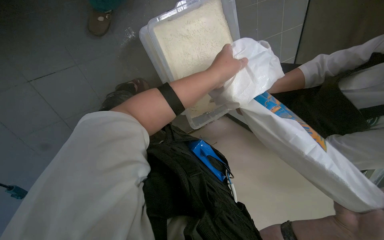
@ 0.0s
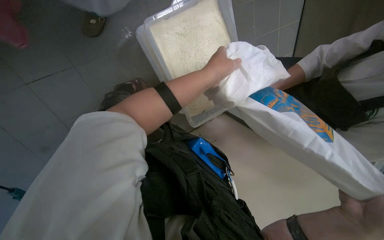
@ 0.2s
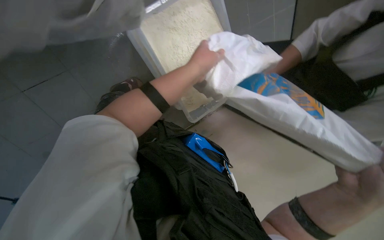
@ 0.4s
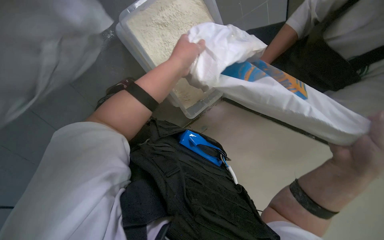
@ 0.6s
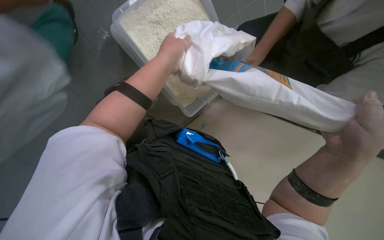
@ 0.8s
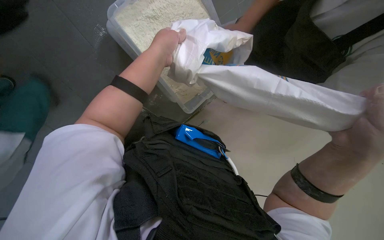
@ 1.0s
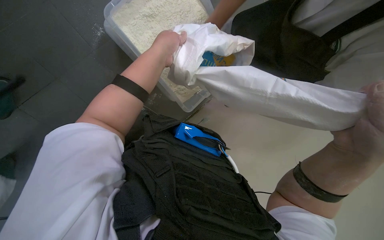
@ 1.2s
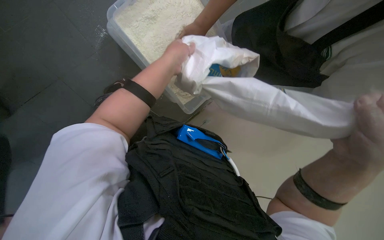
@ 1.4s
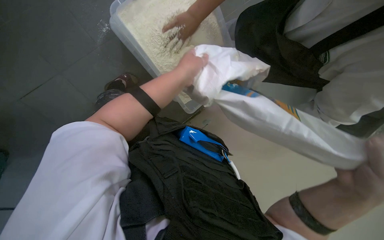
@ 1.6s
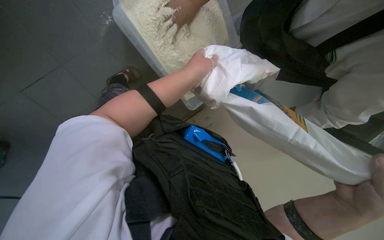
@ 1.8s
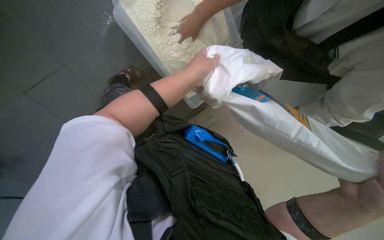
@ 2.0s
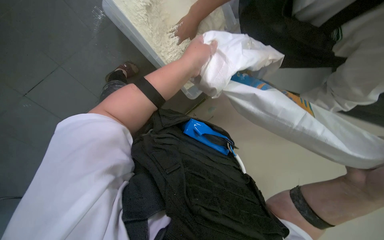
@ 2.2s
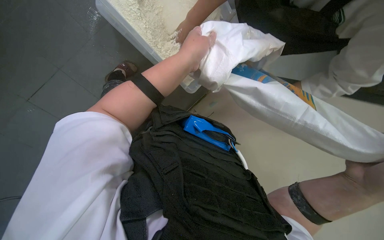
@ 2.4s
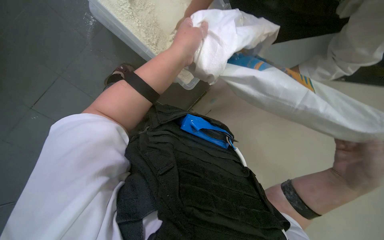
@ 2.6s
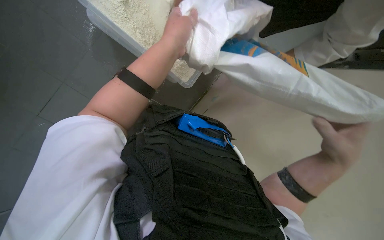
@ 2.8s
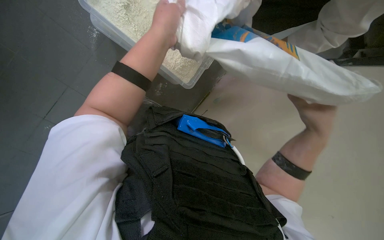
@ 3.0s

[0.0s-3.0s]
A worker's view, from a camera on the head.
Job: managing trash.
The whole recording: Folding and disposing of empty bag. The worker folds an empty bag and prepares it for disposal.
1.6s to 3.0s: The right hand goes some 10 cm nearer to the camera.

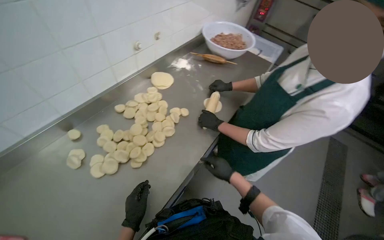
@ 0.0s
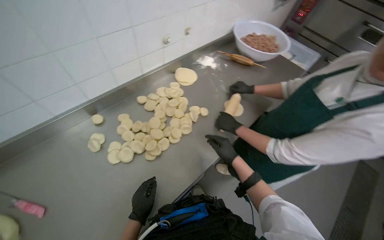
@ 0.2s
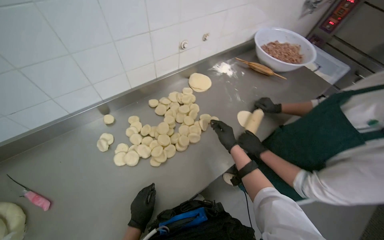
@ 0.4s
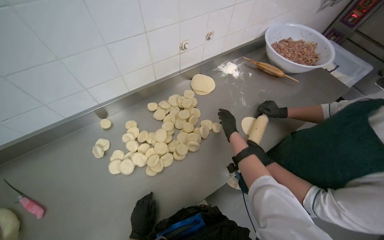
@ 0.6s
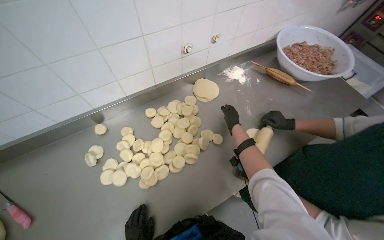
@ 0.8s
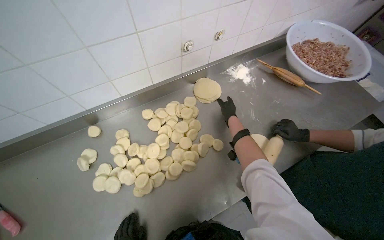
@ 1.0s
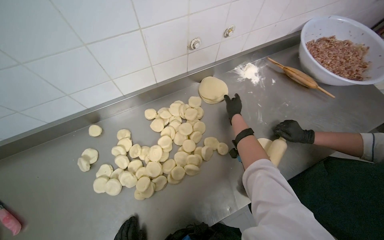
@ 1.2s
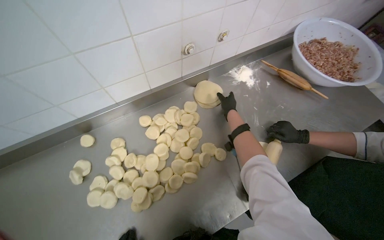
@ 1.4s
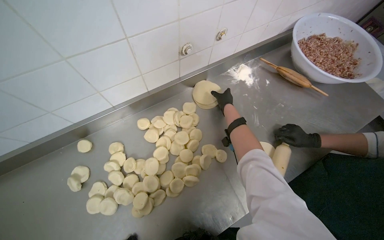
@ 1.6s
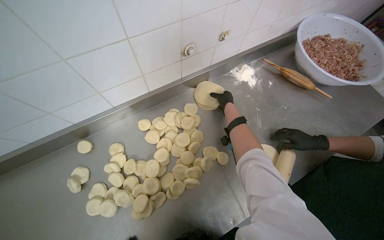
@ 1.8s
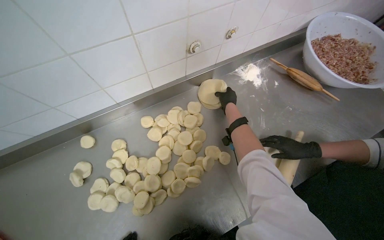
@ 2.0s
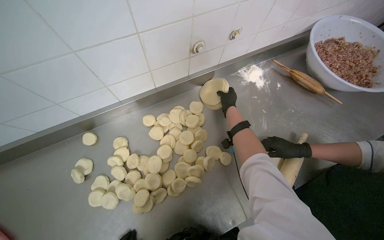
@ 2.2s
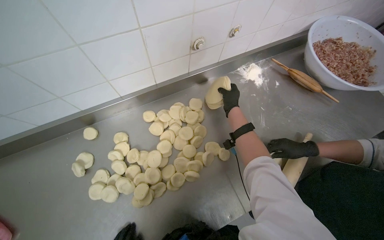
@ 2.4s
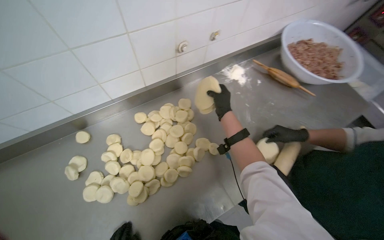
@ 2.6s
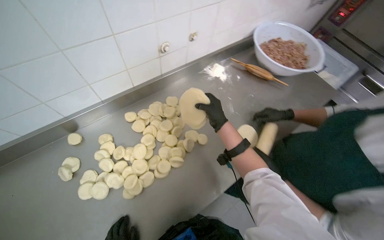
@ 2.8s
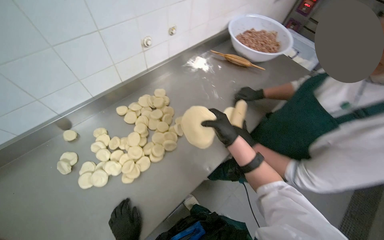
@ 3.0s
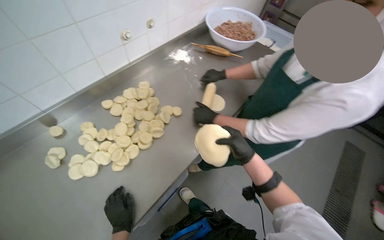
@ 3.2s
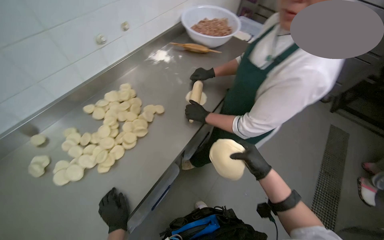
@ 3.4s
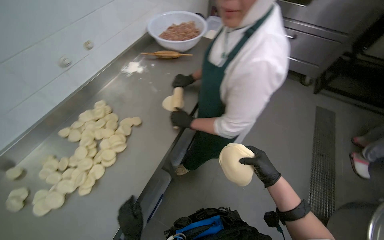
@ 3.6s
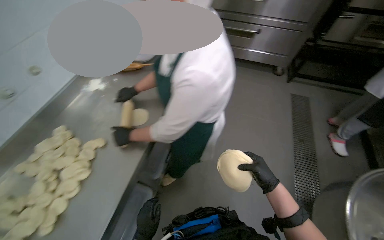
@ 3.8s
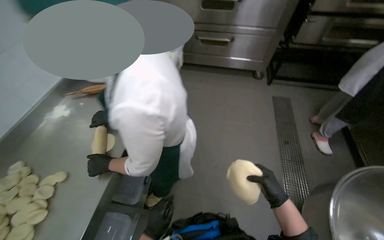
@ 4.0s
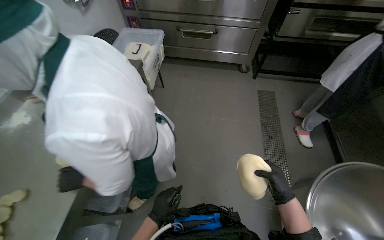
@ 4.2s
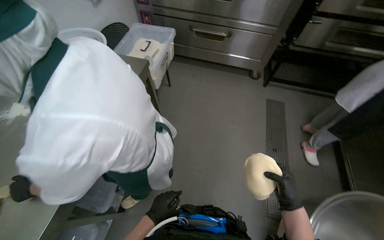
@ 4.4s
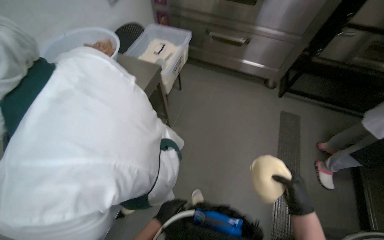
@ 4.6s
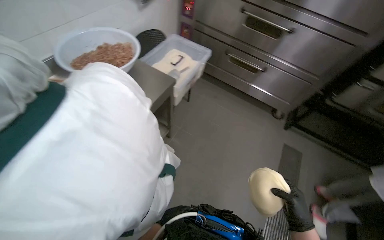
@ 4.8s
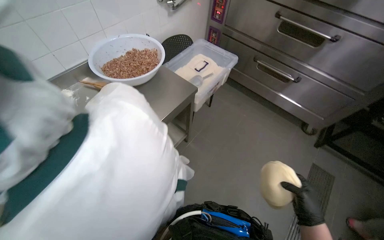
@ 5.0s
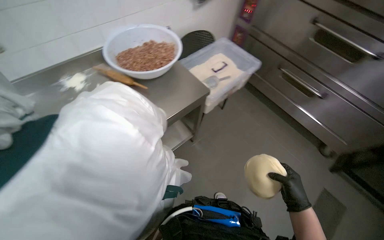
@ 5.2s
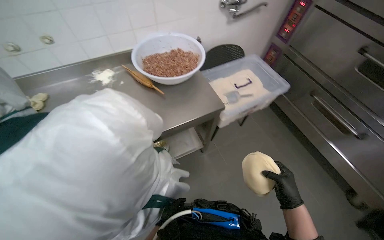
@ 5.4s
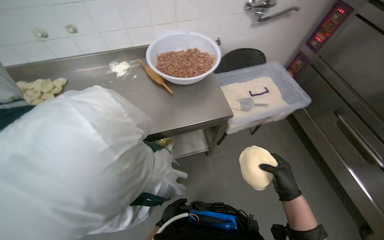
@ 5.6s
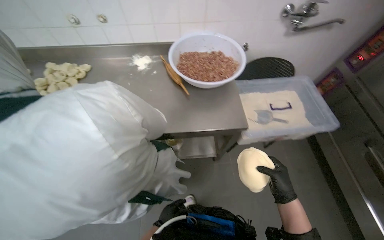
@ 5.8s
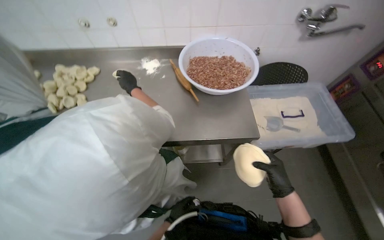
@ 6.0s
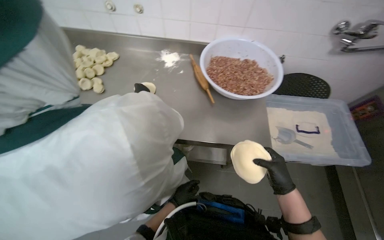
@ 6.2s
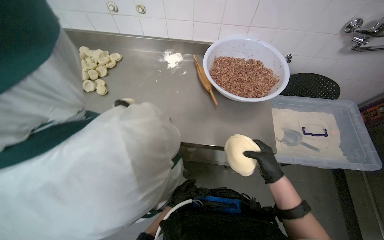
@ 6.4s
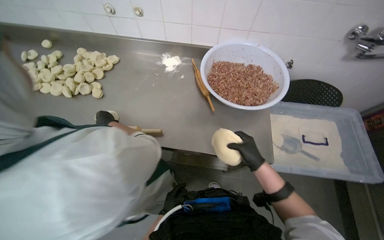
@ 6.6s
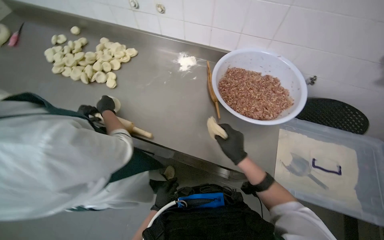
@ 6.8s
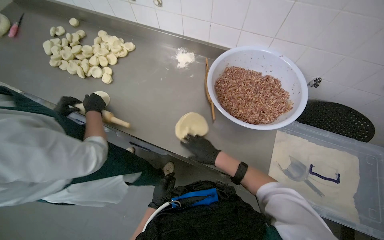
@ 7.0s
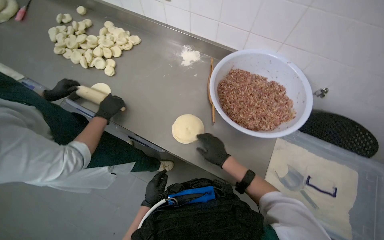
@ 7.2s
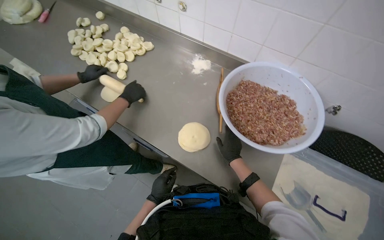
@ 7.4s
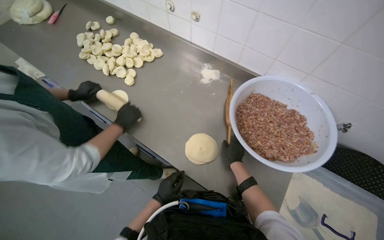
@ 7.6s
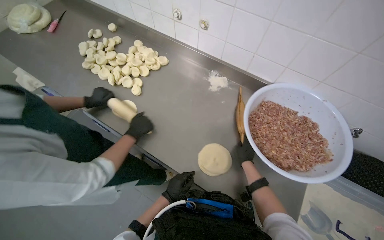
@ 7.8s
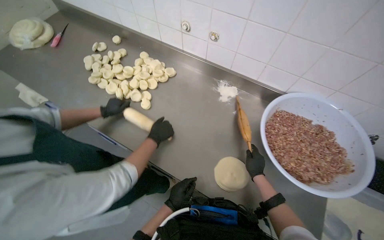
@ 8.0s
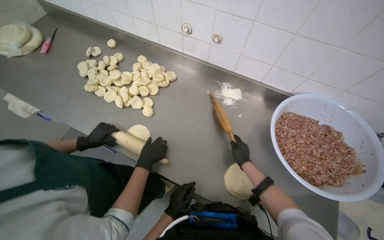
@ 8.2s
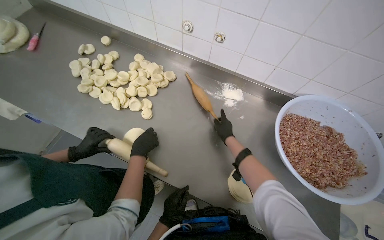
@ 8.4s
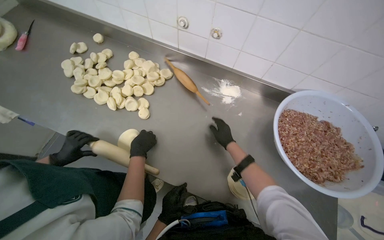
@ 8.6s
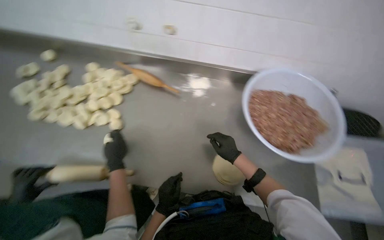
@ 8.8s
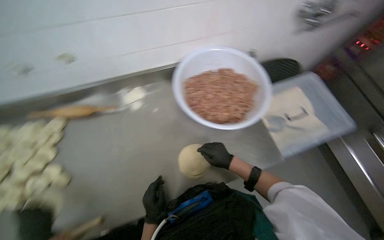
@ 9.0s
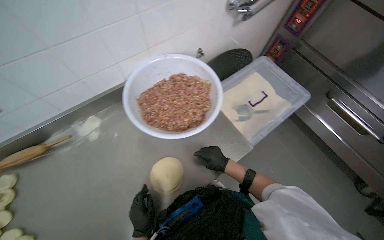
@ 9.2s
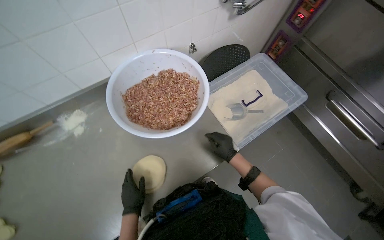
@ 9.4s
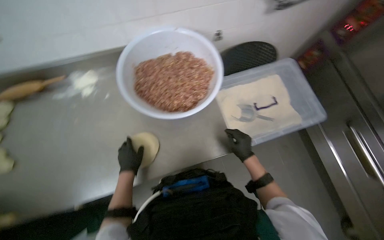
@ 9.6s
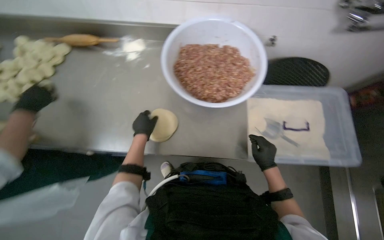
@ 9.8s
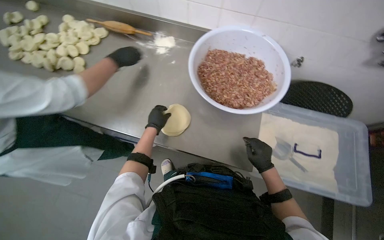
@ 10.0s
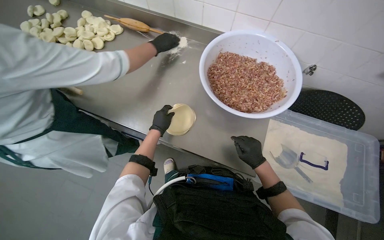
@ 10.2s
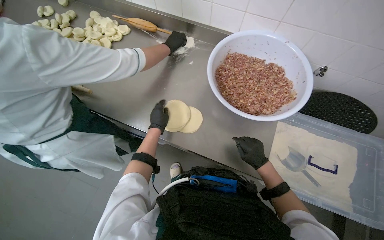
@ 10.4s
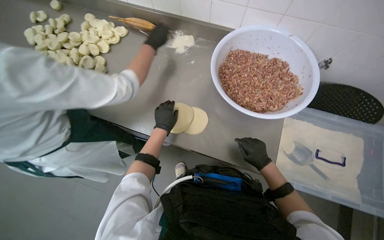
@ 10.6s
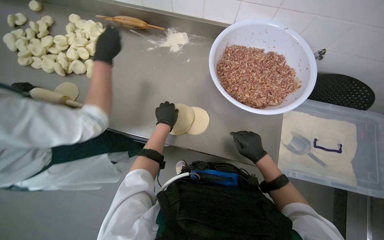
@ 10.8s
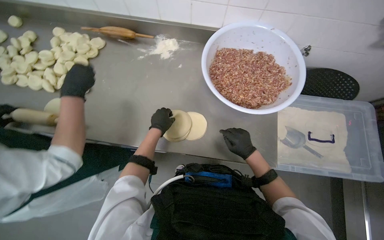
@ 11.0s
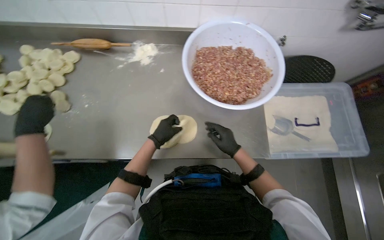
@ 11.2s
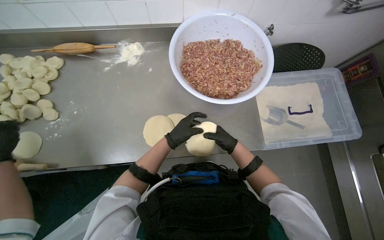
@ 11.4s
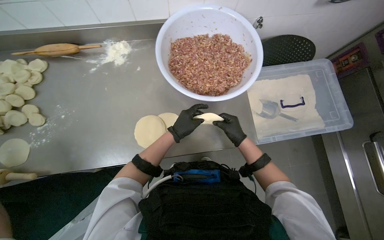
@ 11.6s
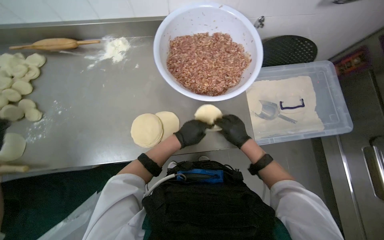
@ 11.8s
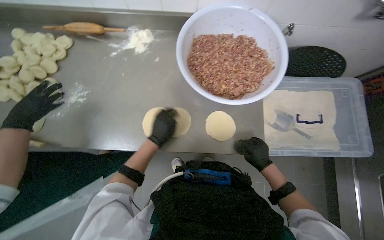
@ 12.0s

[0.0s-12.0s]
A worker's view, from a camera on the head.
Job: preparing food.
The whole recording: Arranging Dough Sheets. The worker picks up the round dough sheets and arranges them on the table.
0.0s to 1.6s: The wearer's head swings about 25 degrees to the left. The right hand moves up the picture, about 60 cm.
1.6s to 3.0s: The right hand shifts about 40 cm down the picture and nearer to the camera.
3.0s to 4.4s: The camera travels about 70 cm. The head rotates some 35 degrees to the right.
4.4s to 6.0s: The head rotates approximately 75 degrees to the left.
6.0s to 7.6s: The head rotates roughly 35 degrees to the left. The right hand travels up the picture and farther from the camera by about 40 cm; the left hand travels up the picture by about 15 cm.
7.6s to 9.0s: The head rotates approximately 55 degrees to the right.
9.0s to 10.4s: The wearer looks about 40 degrees further to the left.

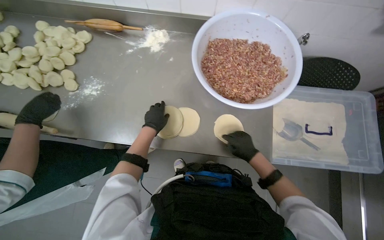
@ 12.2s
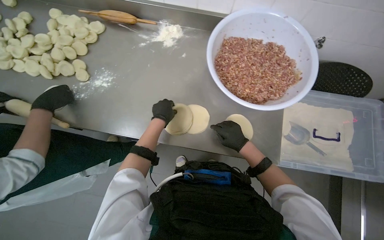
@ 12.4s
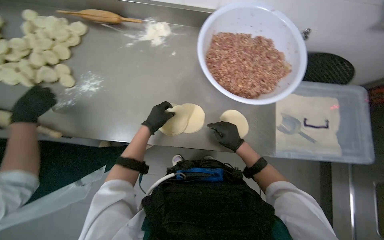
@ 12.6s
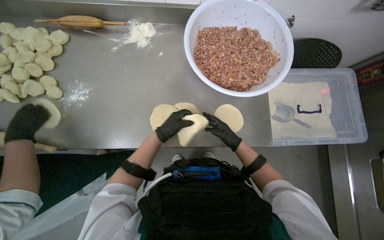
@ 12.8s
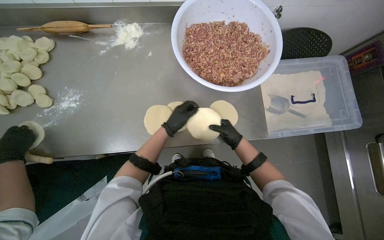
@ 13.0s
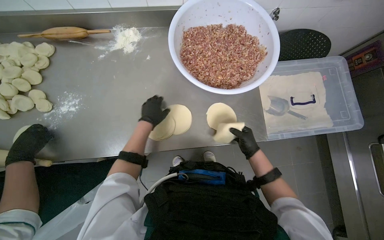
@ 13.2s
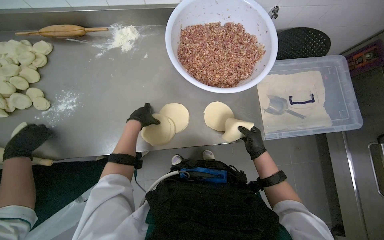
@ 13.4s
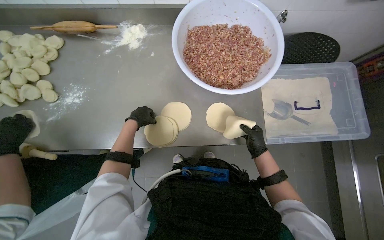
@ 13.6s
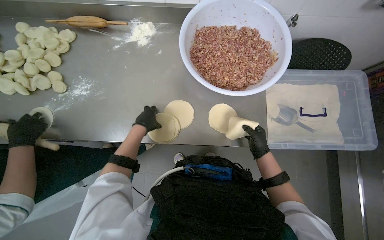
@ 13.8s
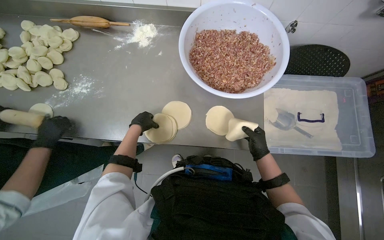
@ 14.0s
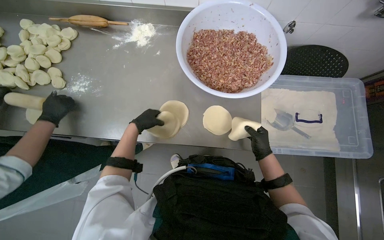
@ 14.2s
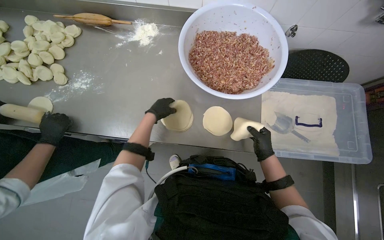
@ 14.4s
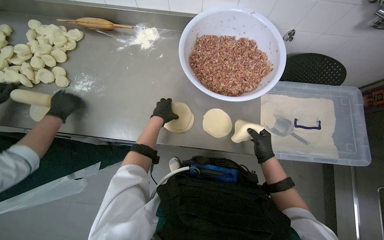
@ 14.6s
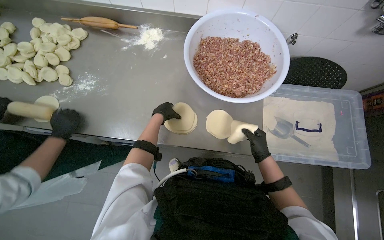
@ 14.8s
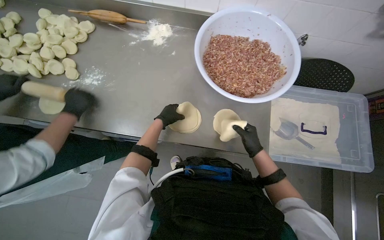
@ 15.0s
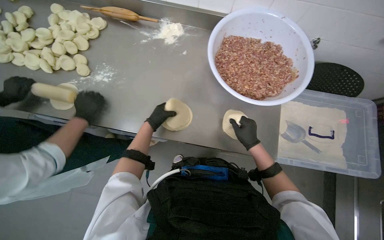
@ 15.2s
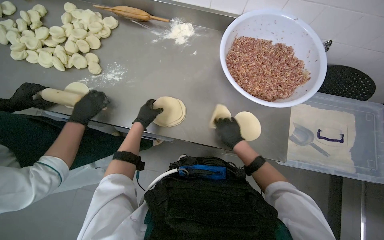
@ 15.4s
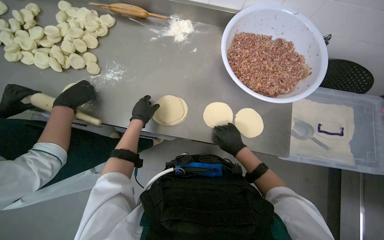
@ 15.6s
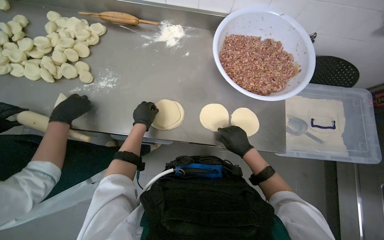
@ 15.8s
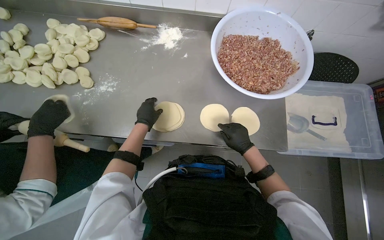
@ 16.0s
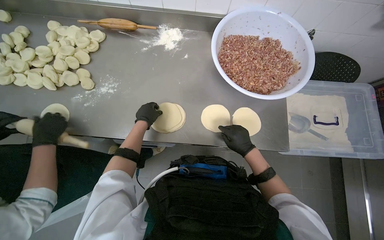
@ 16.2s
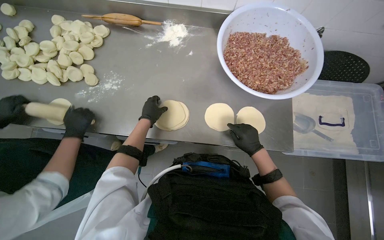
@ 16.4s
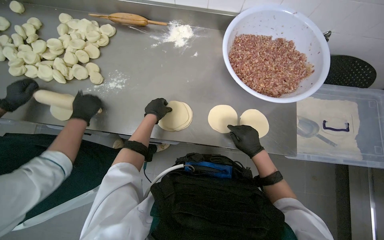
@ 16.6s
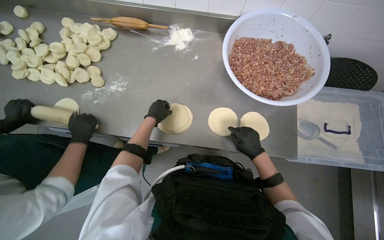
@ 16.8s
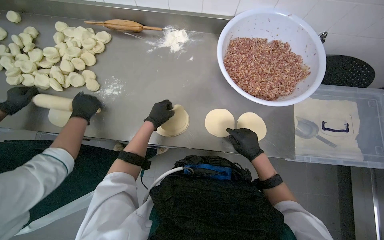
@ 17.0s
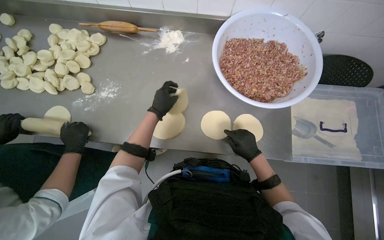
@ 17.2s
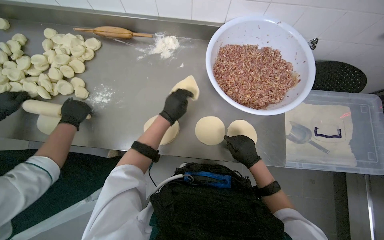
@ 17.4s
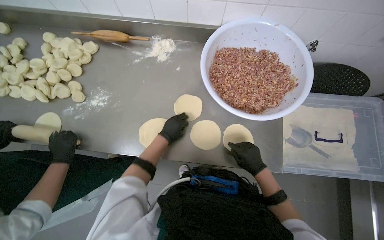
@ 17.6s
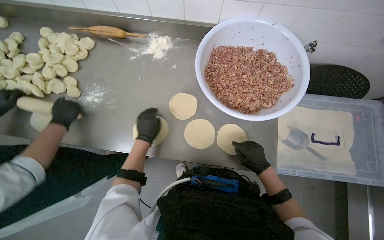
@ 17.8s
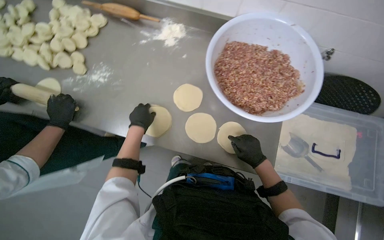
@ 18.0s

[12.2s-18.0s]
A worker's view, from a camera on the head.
Job: preparing food.
The whole recording: Arranging Dough Sheets. The worker picks up the round dough sheets and arranges them on the table.
13.6s to 15.0s: The left hand travels to the right by approximately 10 cm.
16.6s to 18.0s: The left hand moves about 15 cm to the right and comes back.
